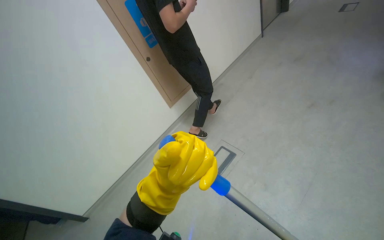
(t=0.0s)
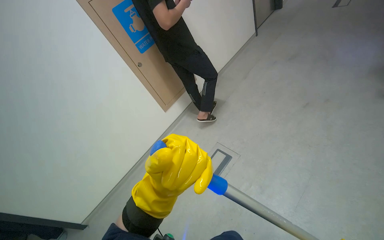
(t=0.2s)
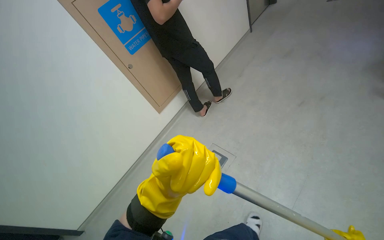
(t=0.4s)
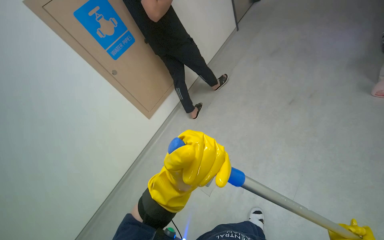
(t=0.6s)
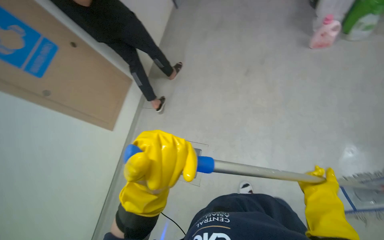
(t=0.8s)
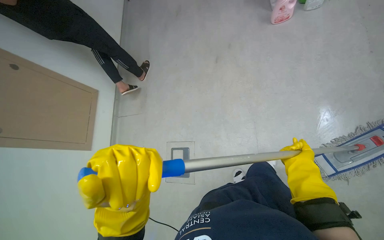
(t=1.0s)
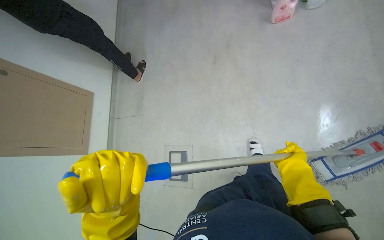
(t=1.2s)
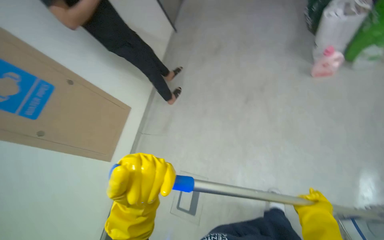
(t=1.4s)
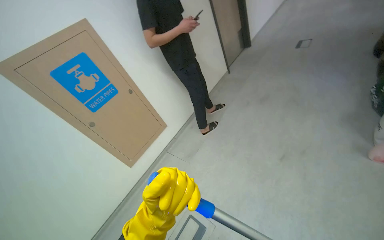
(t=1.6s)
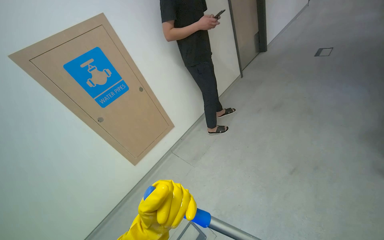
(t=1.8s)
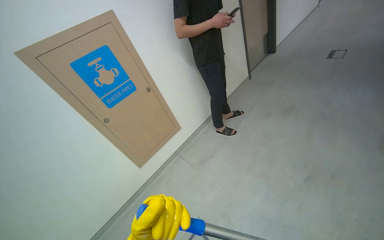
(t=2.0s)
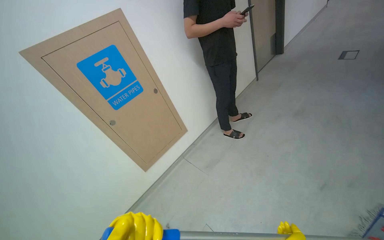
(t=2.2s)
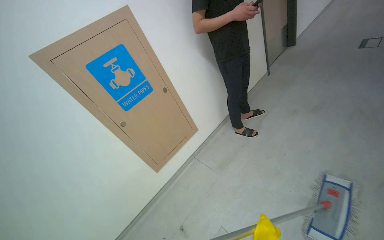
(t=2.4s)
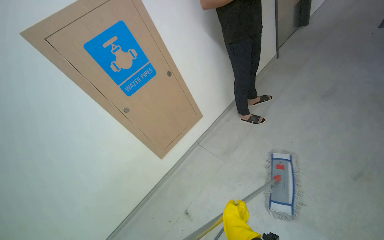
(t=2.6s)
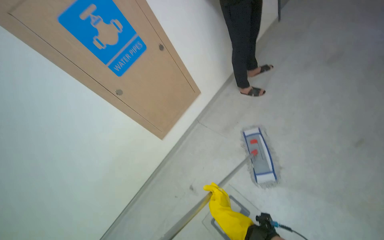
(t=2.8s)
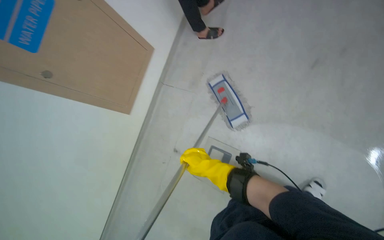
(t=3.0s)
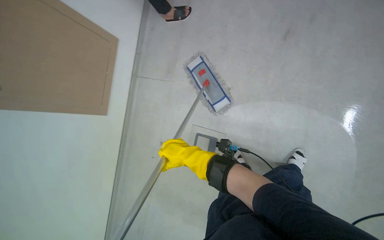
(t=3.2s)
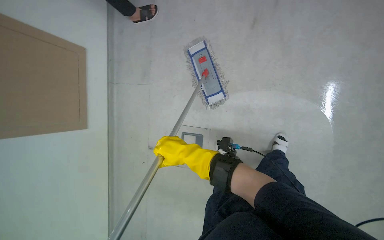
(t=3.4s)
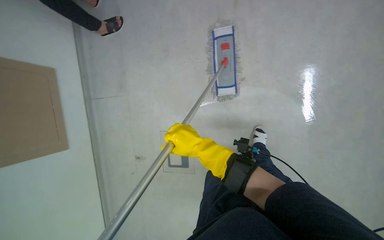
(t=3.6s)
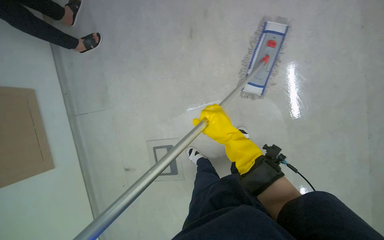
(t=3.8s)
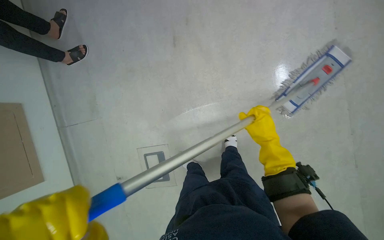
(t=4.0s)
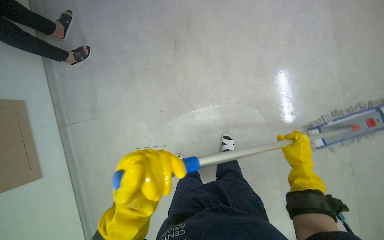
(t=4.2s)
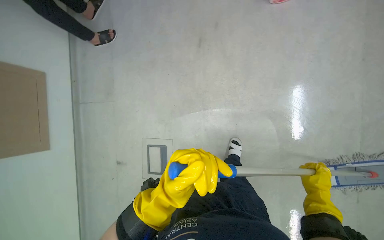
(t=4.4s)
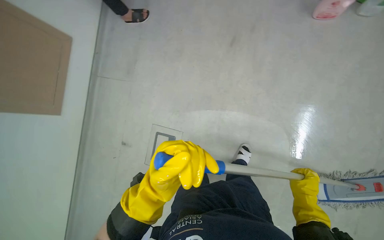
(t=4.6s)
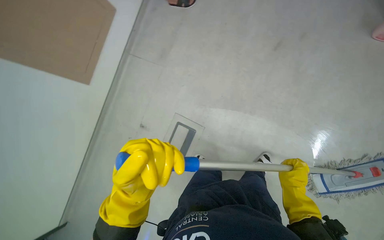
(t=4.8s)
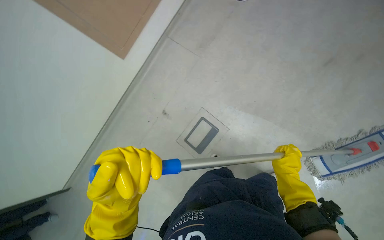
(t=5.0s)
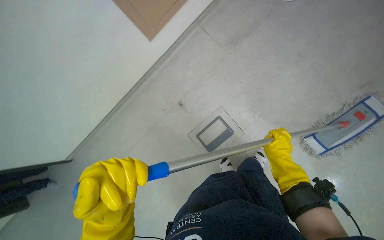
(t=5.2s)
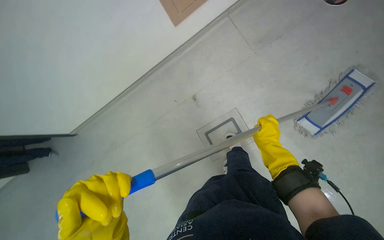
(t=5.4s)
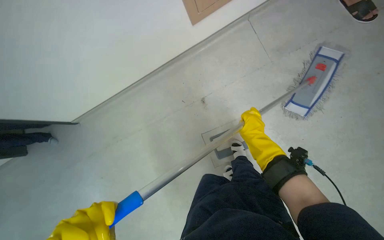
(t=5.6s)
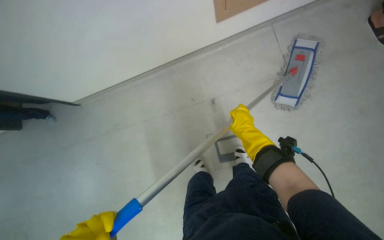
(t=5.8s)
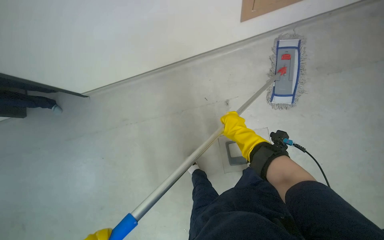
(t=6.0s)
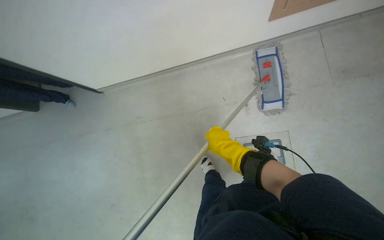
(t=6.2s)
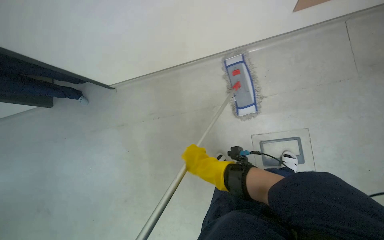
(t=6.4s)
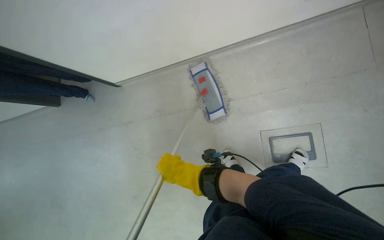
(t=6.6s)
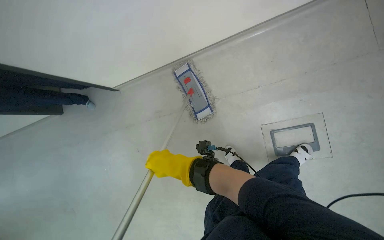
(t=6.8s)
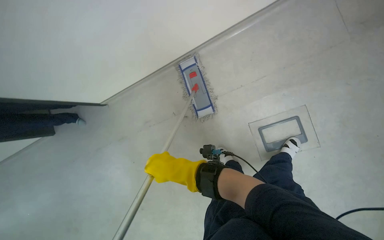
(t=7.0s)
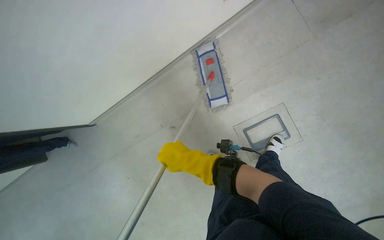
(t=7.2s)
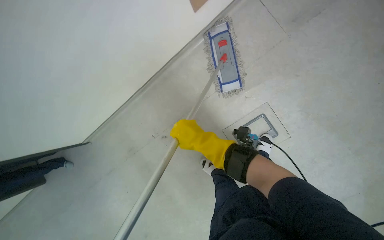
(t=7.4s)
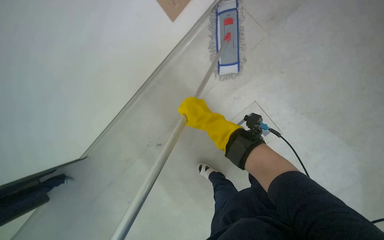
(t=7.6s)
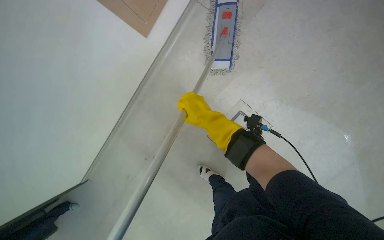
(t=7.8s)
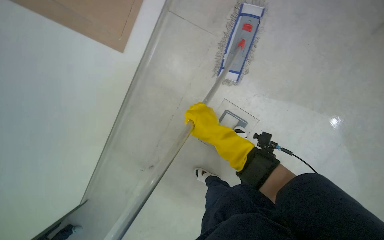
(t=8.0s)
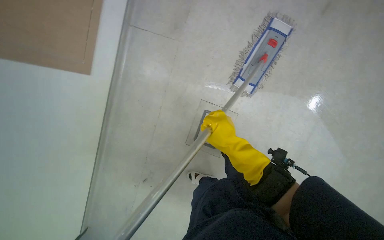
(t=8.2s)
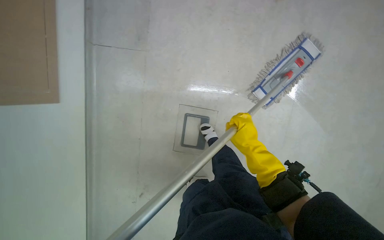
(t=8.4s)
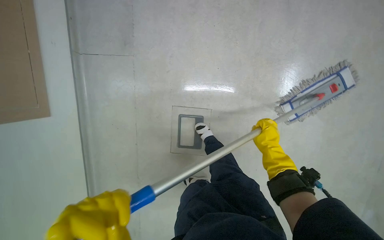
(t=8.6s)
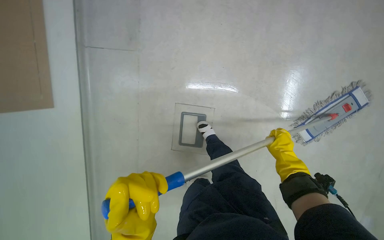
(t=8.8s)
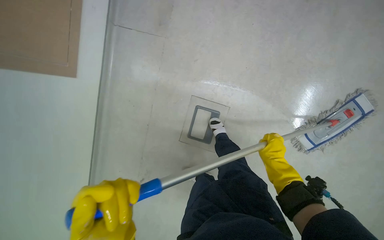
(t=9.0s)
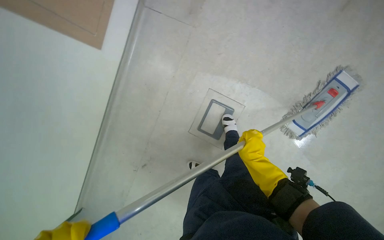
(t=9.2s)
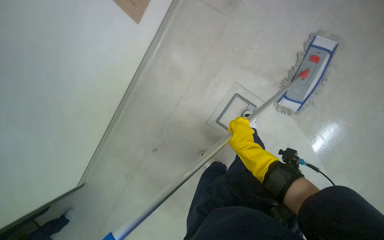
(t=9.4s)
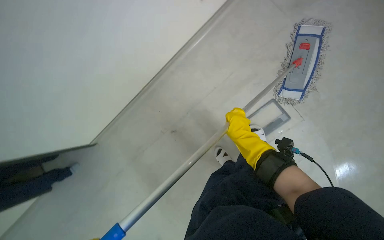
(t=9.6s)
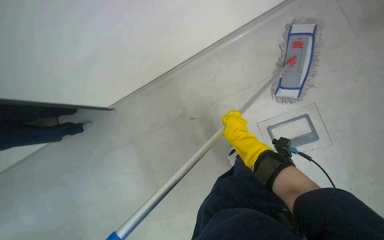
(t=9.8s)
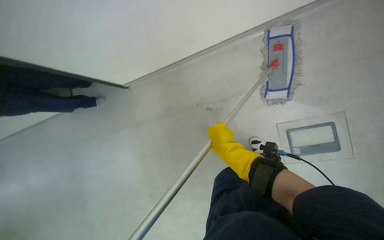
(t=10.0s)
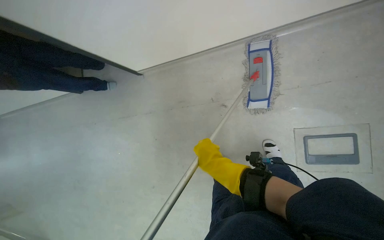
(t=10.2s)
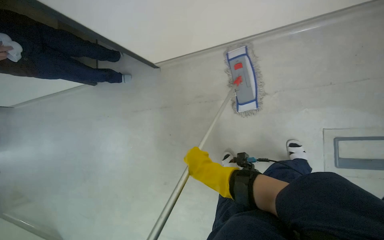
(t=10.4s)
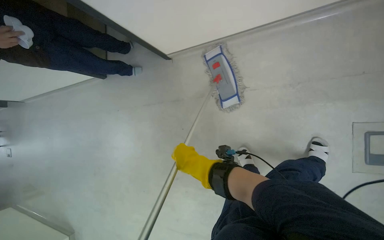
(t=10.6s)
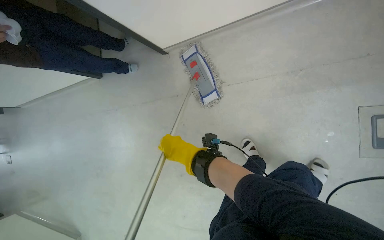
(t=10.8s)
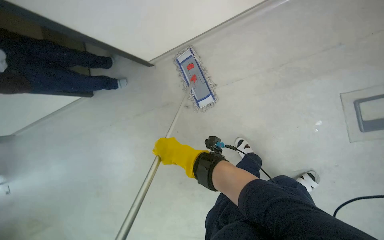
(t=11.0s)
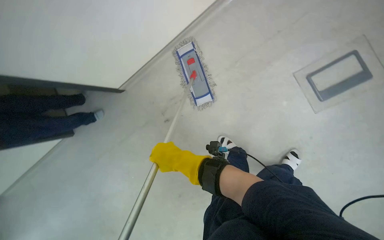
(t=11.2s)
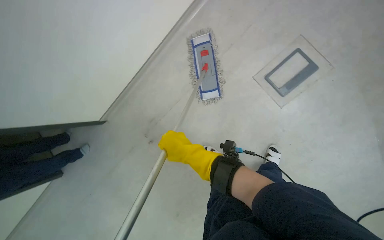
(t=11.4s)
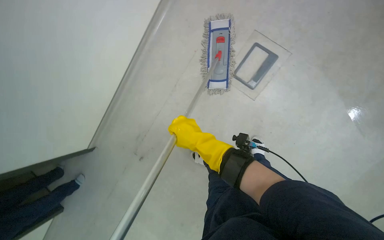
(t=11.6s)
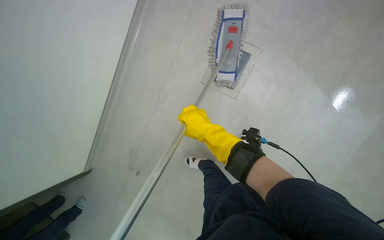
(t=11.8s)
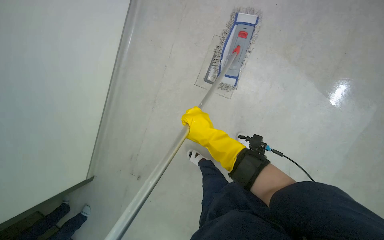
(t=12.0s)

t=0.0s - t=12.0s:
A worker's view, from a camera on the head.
Job: mopping floor.
The whole recording: Mopping hallway floor. The worker mops the hallway floor with a flat mop and bucket.
t=1.6s - t=3.0s: The camera is carried some 40 cm. The wearer looks roughly 30 degrees further downward.
t=6.0s - t=7.6s: The camera is carried some 80 cm. The view tips upward by some 20 degrees. Everything in view rotates some 55 degrees counterclockwise.
t=7.6s - t=9.0s: The scene turns roughly 40 degrees clockwise in the picture.
t=10.4s - t=12.0s: The camera is carried roughly 50 cm. The wearer looks approximately 15 degrees further upward. The scene turns about 55 degrees counterclockwise in the picture.

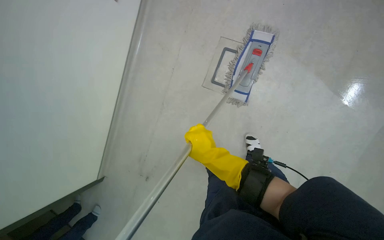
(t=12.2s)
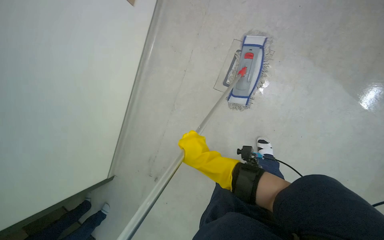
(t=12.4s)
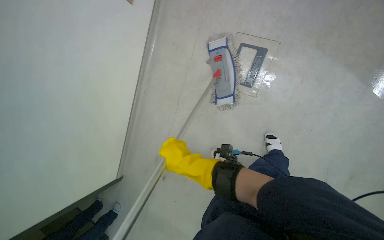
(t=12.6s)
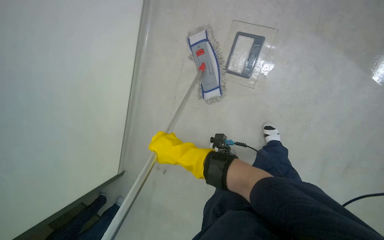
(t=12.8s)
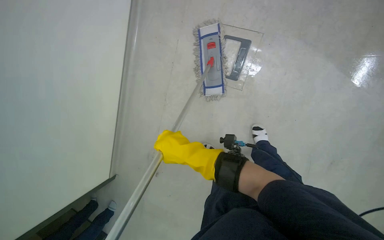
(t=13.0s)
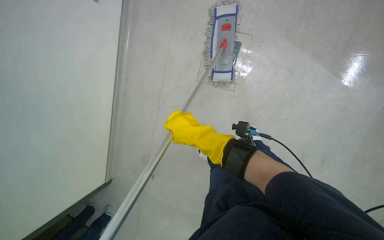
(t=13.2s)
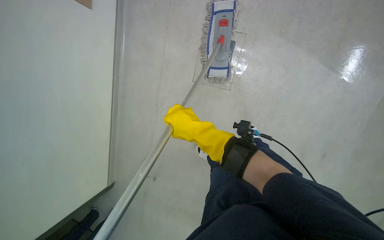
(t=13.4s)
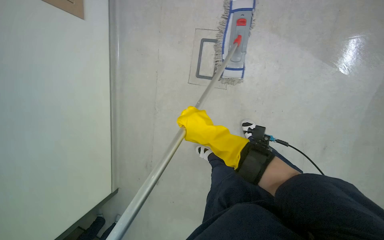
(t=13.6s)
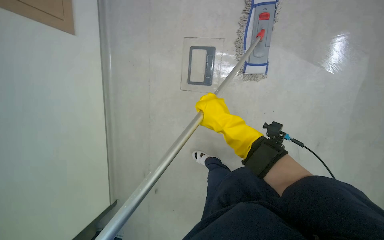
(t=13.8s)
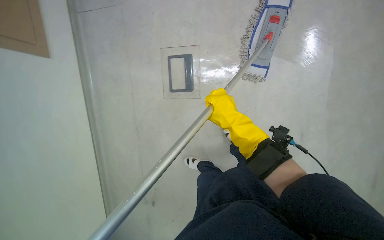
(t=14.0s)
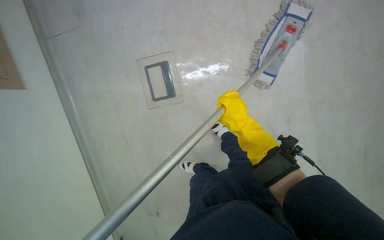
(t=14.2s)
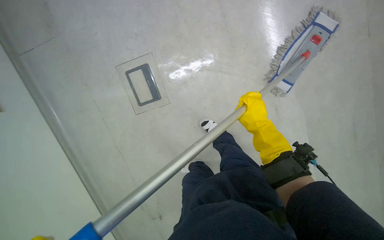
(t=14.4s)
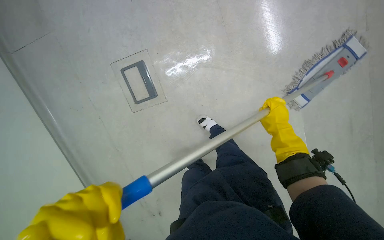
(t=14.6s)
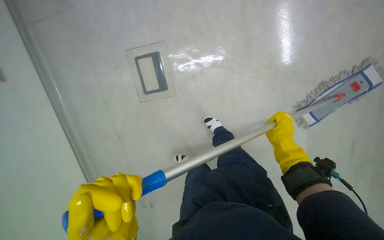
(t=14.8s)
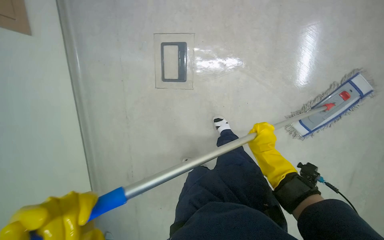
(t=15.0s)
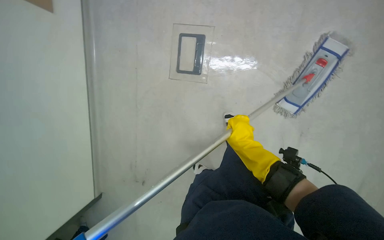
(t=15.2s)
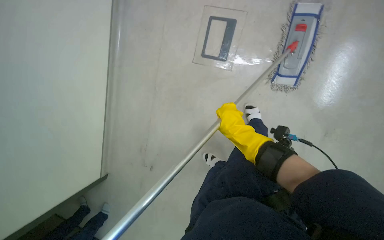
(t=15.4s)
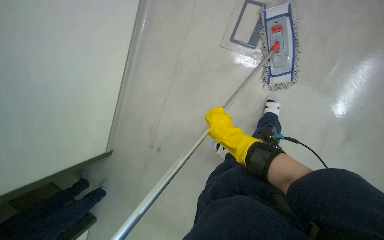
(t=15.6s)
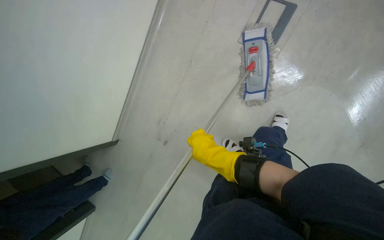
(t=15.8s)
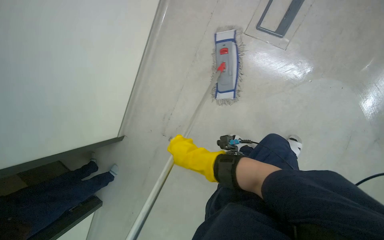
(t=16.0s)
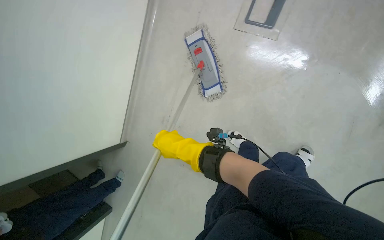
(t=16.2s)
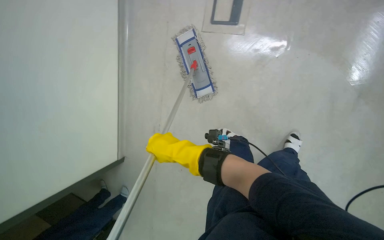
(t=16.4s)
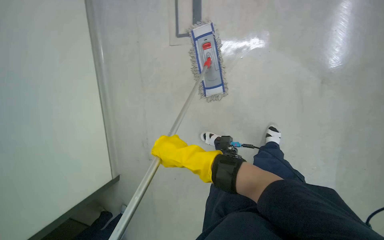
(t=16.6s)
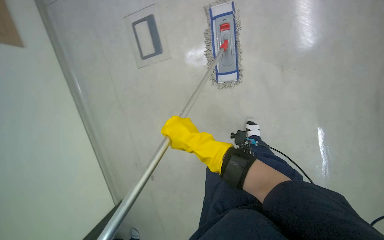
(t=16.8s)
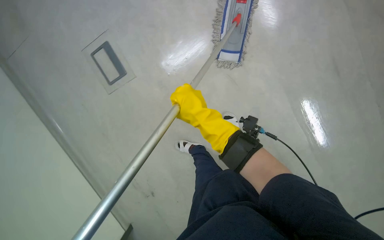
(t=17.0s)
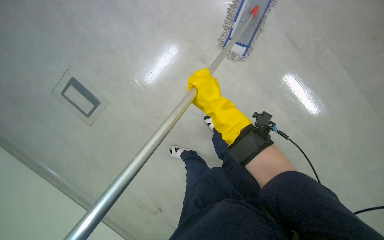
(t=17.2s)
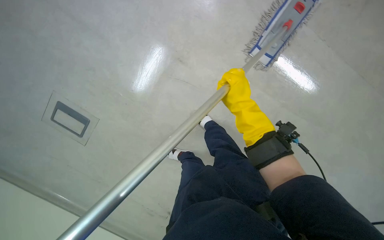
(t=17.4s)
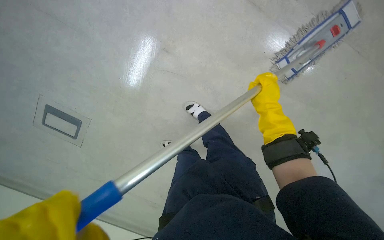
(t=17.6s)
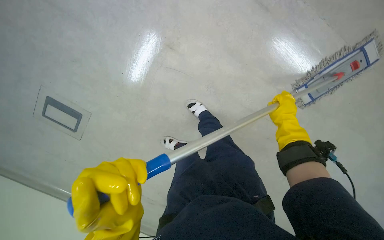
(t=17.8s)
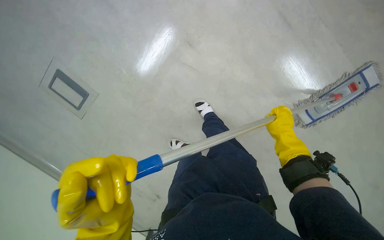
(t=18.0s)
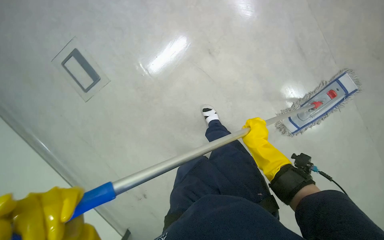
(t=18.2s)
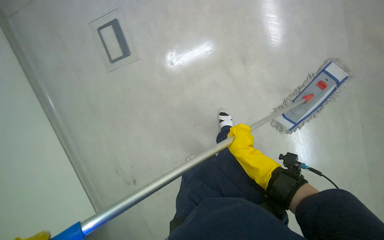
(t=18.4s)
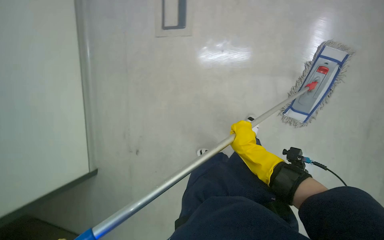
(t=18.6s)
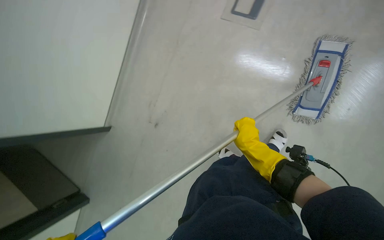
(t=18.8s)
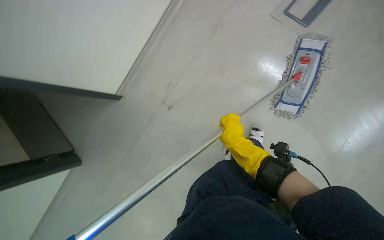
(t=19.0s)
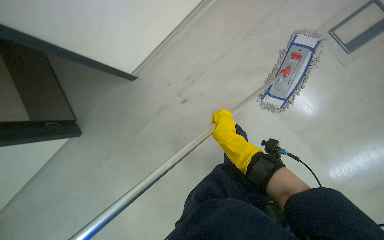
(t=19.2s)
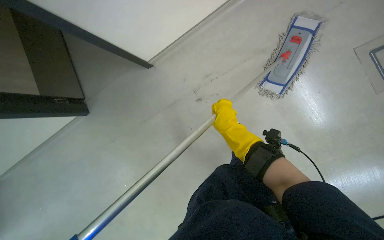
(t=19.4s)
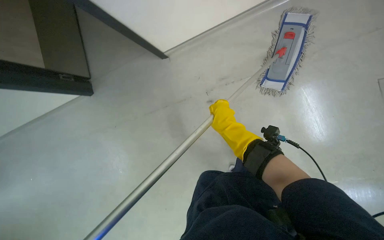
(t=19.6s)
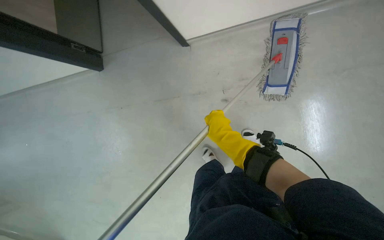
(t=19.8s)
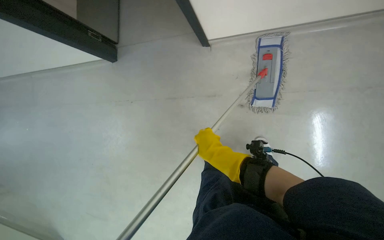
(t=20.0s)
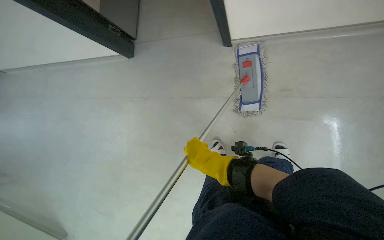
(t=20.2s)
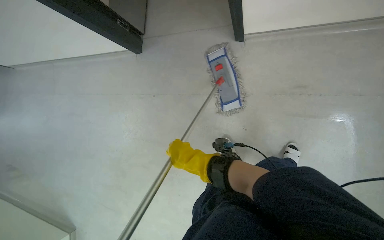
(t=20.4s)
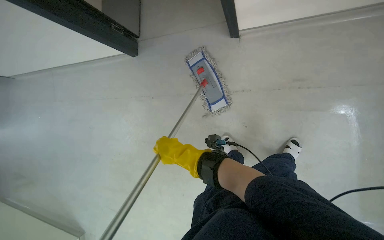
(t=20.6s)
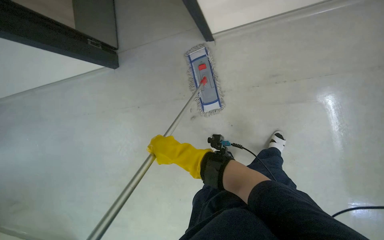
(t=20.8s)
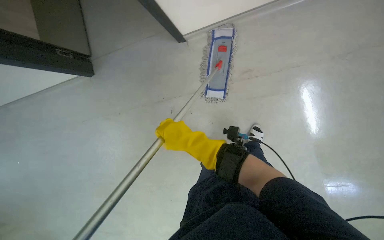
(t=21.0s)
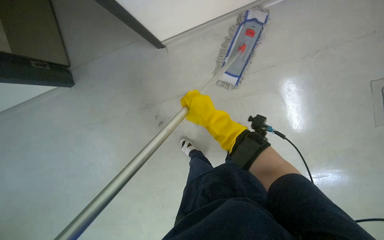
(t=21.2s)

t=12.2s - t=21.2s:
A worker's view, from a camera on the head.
Job: mopping floor.
The whole recording: Mopping hallway floor. The worker mops the hallway floor with a flat mop and bucket.
t=12.2s - t=13.8s: The right hand travels up the picture by approximately 10 cm, and travels to the left and back again, some 10 cm each way.
t=18.2s - t=19.8s: The scene rotates counterclockwise by about 30 degrees.
t=19.8s - t=21.2s: The wearer looks roughly 25 degrees further to the right. The wearer looks roughly 20 degrees further upward.
